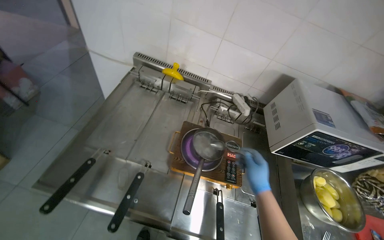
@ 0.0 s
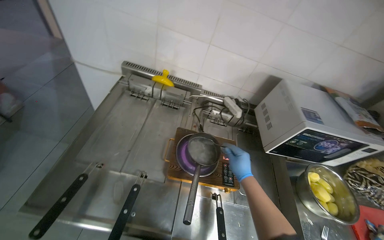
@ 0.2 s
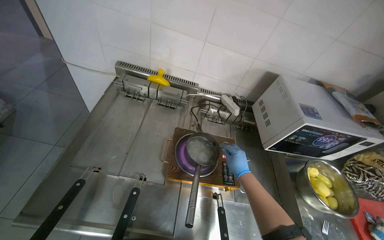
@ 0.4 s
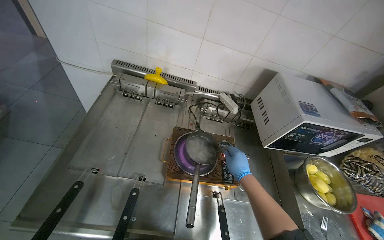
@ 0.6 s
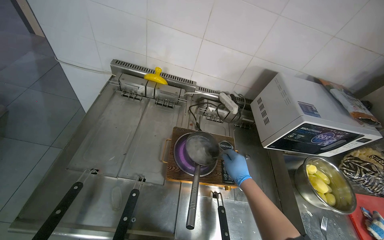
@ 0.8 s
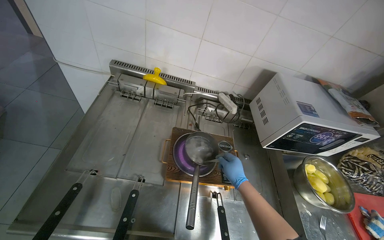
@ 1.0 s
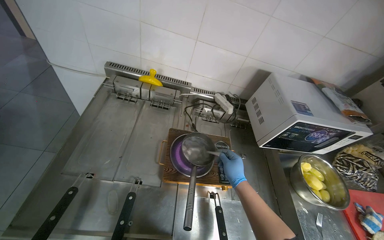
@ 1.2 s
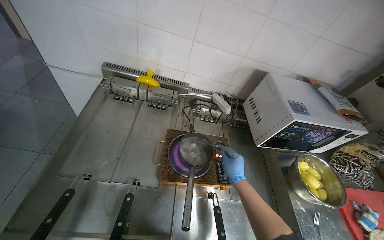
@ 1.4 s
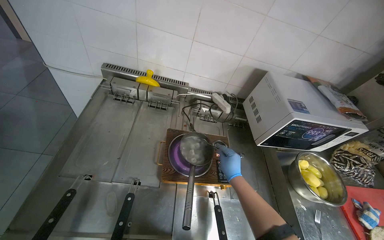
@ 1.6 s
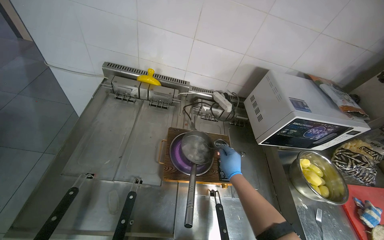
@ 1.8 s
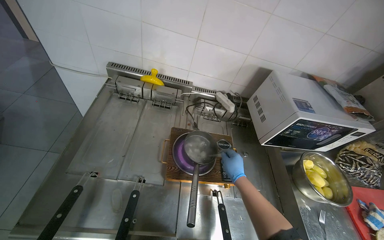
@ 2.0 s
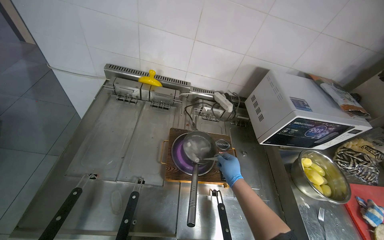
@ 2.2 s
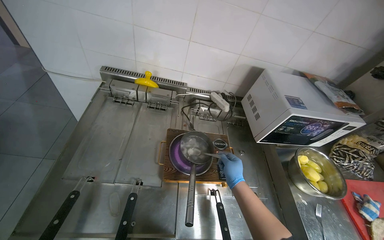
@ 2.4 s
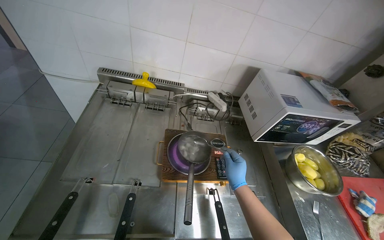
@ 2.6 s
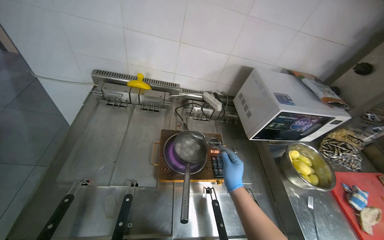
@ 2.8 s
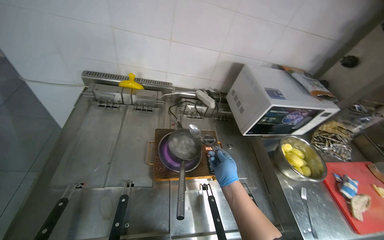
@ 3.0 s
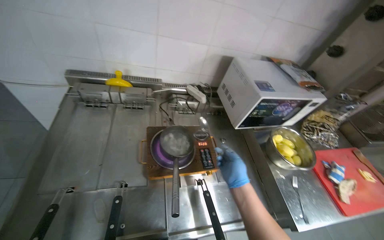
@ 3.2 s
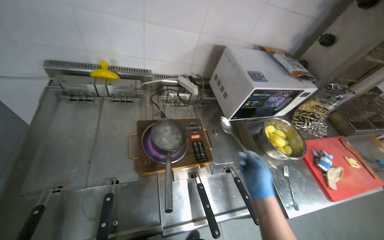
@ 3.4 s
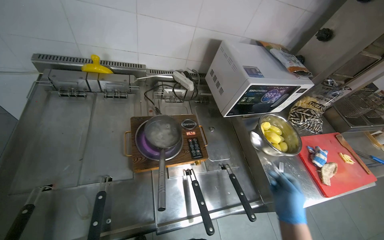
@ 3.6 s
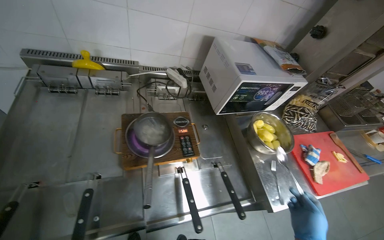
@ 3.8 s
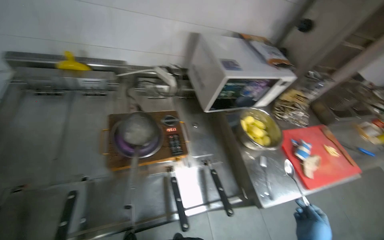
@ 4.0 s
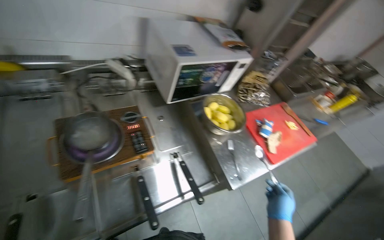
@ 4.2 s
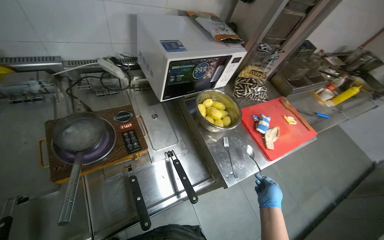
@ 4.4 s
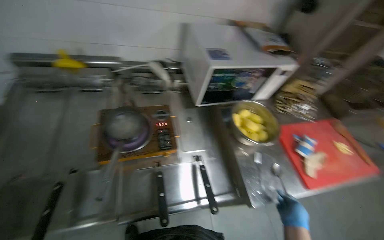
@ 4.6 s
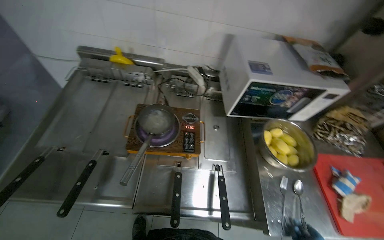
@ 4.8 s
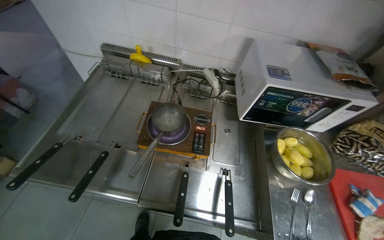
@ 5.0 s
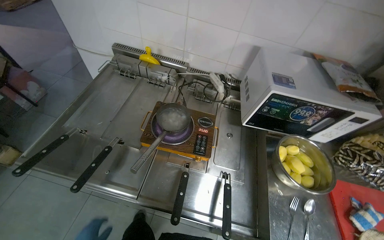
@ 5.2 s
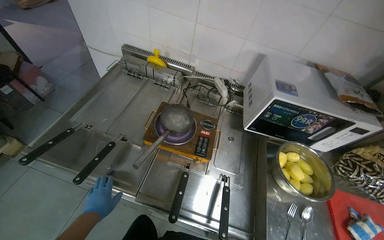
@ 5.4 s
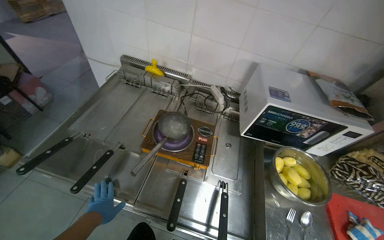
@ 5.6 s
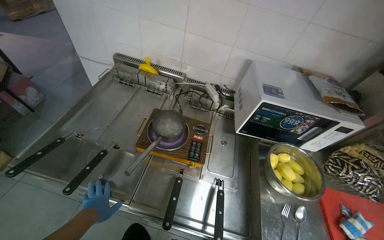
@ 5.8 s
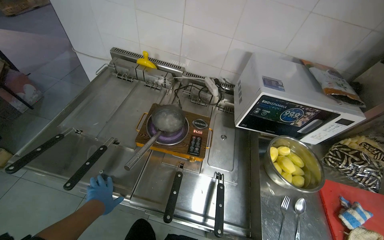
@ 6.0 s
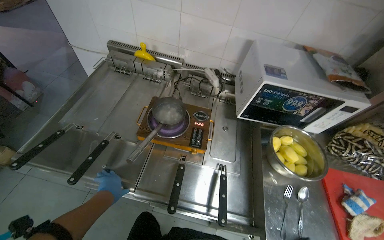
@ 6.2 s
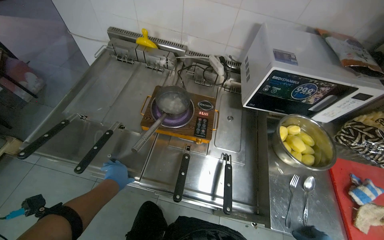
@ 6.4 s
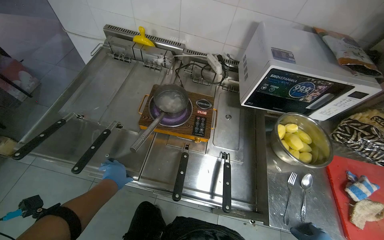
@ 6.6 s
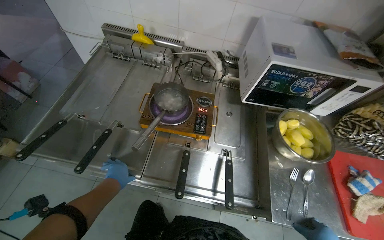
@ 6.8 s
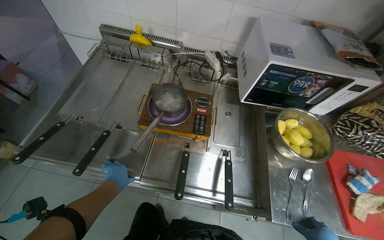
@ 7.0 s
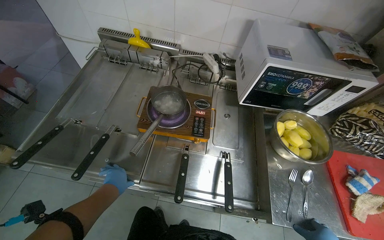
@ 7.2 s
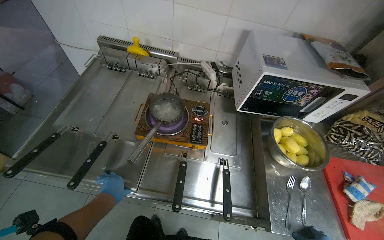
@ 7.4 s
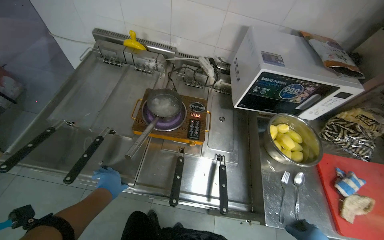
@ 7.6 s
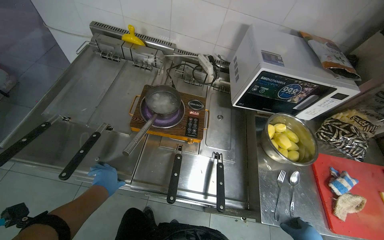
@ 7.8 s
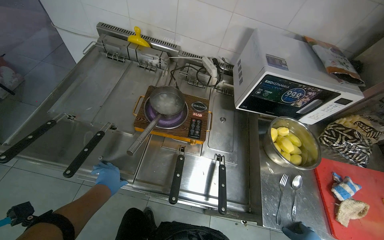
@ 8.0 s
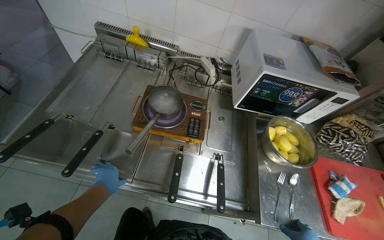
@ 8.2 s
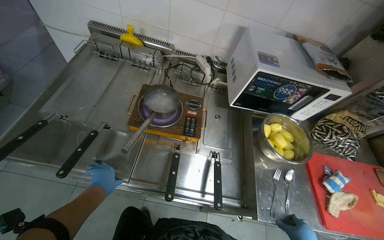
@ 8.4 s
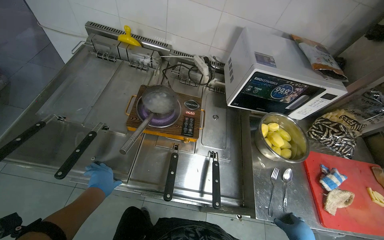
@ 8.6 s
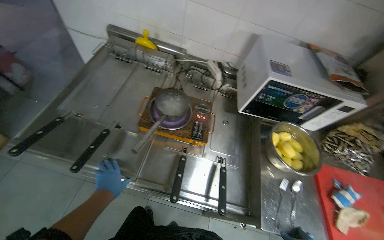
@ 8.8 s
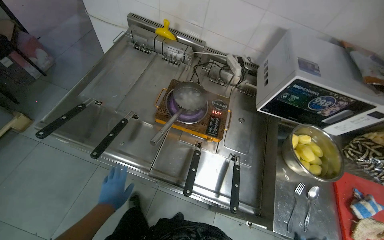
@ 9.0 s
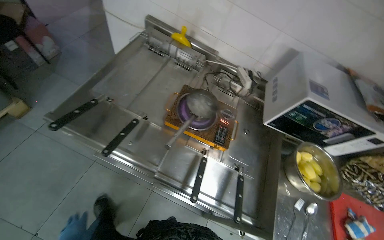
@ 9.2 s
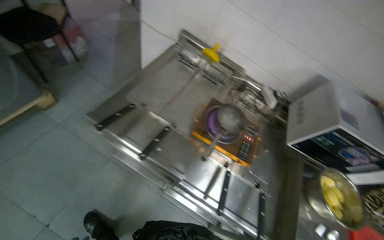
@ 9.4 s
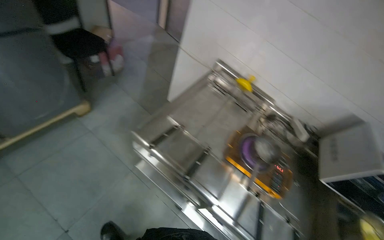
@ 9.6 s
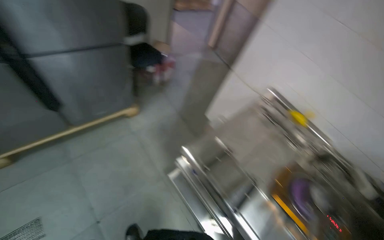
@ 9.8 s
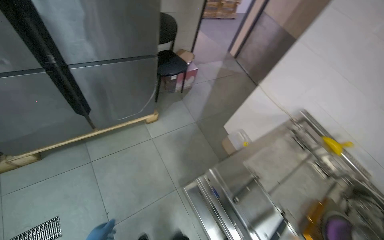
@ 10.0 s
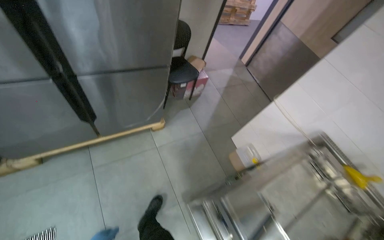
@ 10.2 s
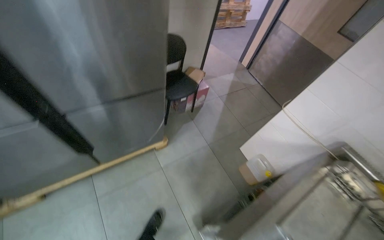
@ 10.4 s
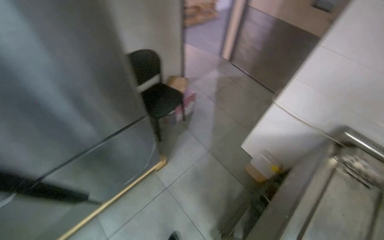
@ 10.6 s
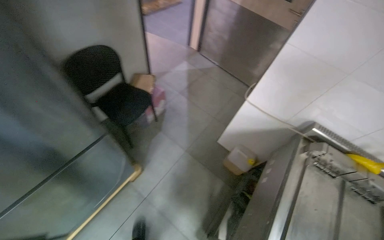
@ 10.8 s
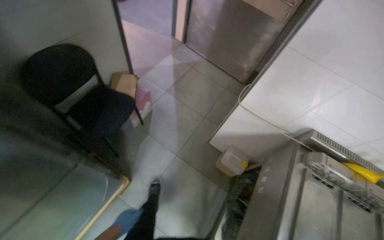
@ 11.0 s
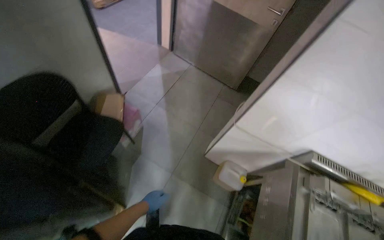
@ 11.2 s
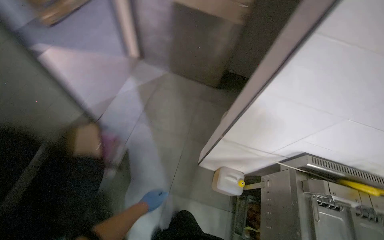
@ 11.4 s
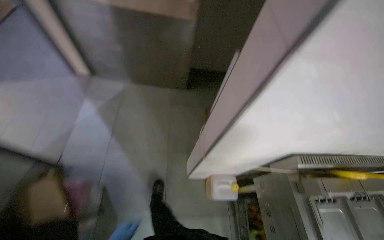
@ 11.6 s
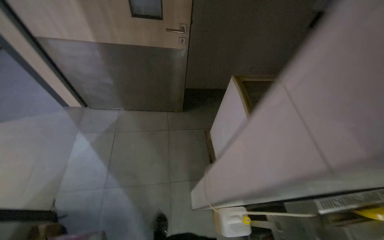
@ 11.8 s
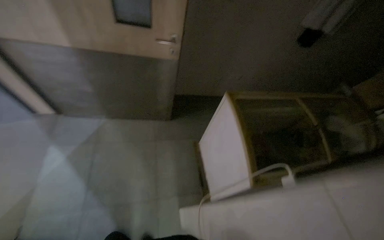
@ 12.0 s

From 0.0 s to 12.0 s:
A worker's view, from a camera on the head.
Job: preparing food.
The whole recording: Transferring product to smaller dish. The worker transfers the product from the white dish into a smaller dish.
From 3.0 s to 4.4 s: The head rotates about 20 degrees to the right.
From 4.4 s to 6.0 s: The head turns to the left by approximately 40 degrees.
From 7.6 s to 9.0 s: The left hand moves down the picture, about 15 cm.
From 9.0 s to 10.4 s: The camera is carried roughly 90 cm. The head turns to the left by roughly 40 degrees. The camera pitches upward, by approximately 20 degrees.
From 10.4 s to 12.0 s: The wearer moves approximately 1.5 m. The head rotates roughly 65 degrees to the right.

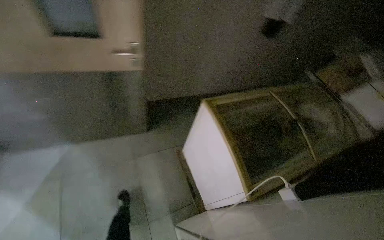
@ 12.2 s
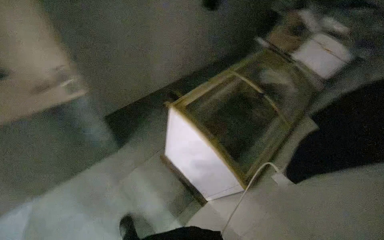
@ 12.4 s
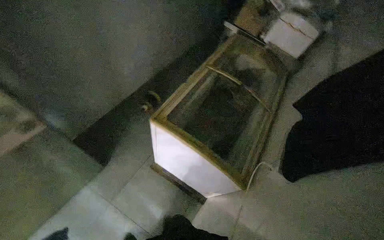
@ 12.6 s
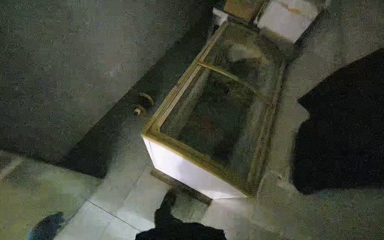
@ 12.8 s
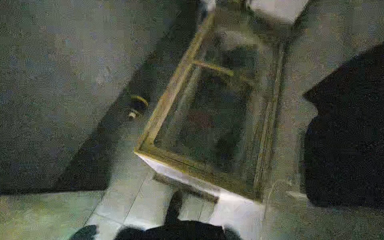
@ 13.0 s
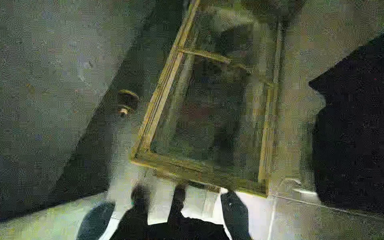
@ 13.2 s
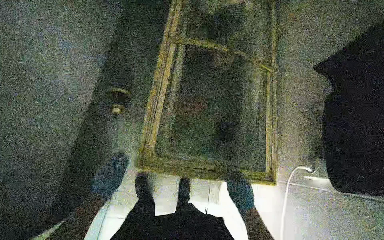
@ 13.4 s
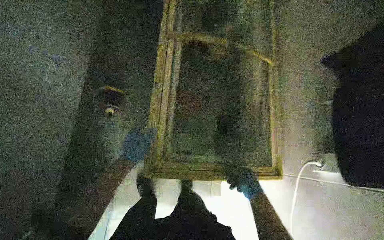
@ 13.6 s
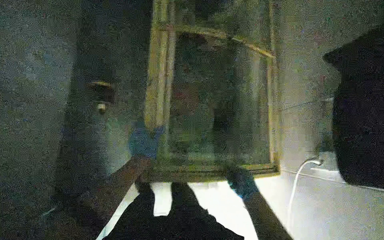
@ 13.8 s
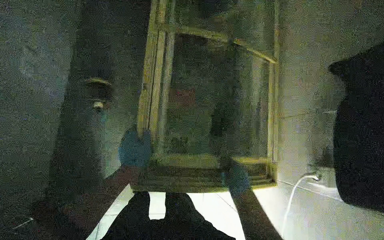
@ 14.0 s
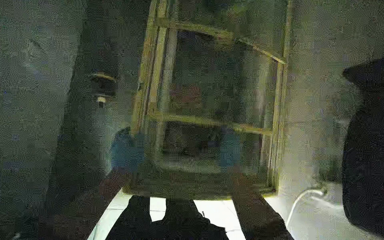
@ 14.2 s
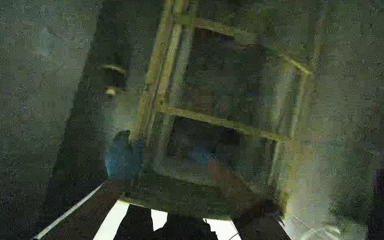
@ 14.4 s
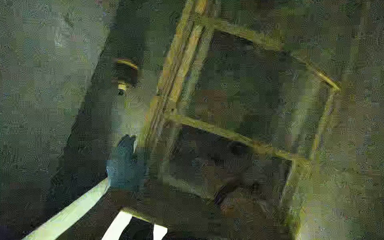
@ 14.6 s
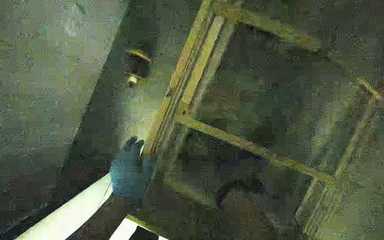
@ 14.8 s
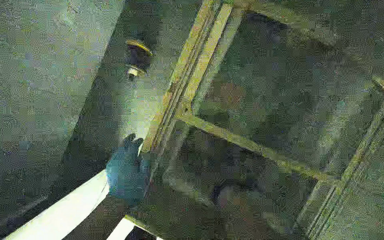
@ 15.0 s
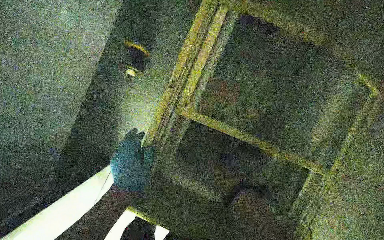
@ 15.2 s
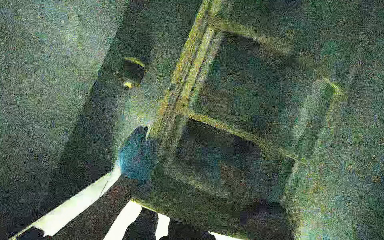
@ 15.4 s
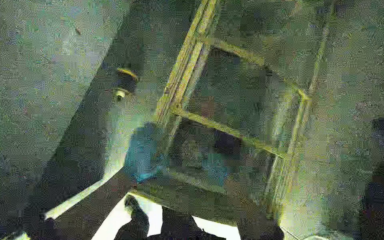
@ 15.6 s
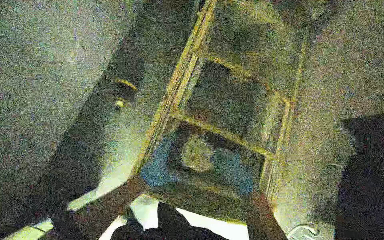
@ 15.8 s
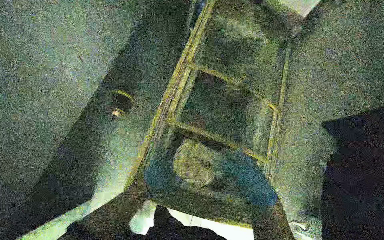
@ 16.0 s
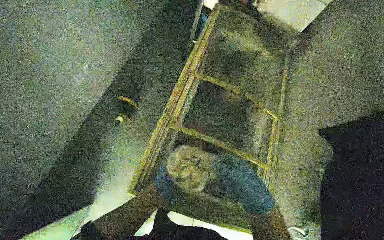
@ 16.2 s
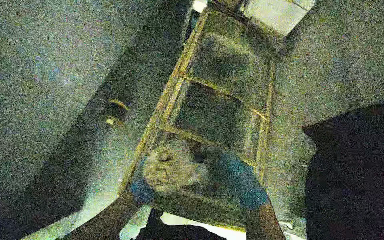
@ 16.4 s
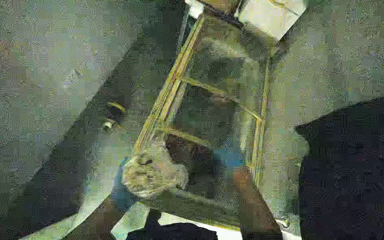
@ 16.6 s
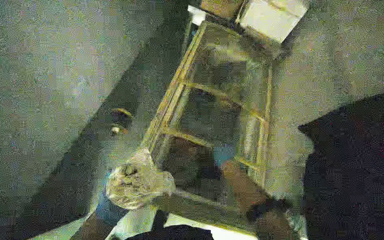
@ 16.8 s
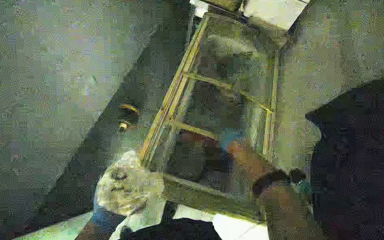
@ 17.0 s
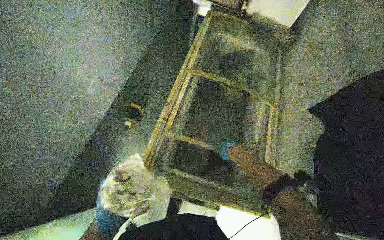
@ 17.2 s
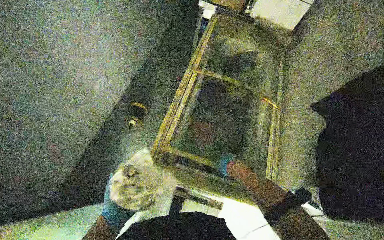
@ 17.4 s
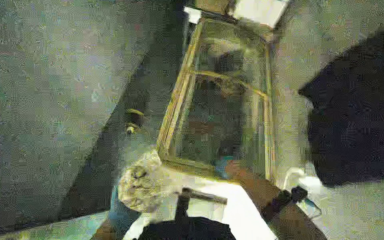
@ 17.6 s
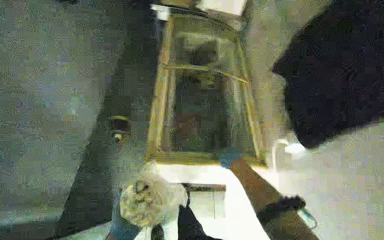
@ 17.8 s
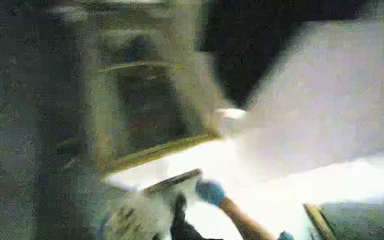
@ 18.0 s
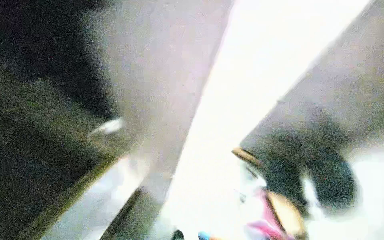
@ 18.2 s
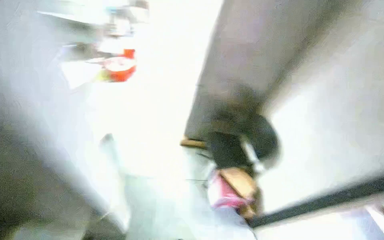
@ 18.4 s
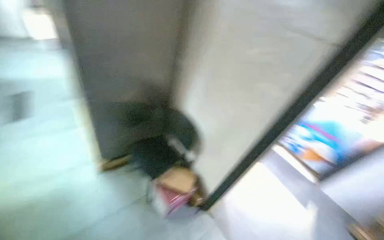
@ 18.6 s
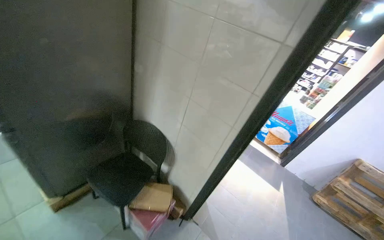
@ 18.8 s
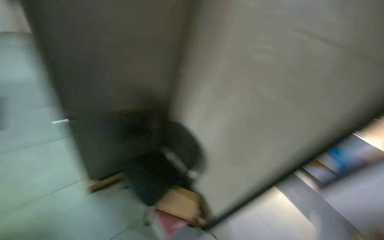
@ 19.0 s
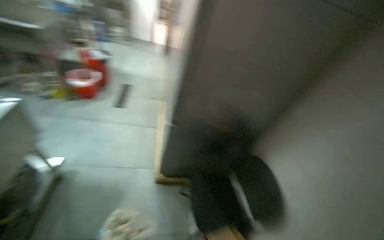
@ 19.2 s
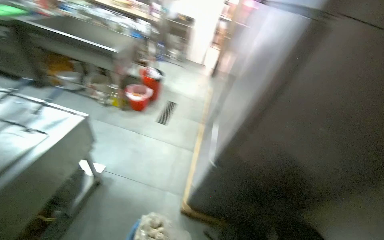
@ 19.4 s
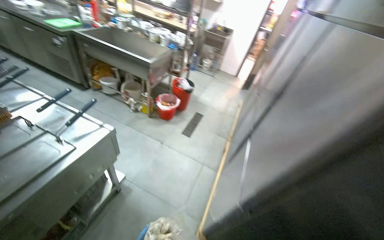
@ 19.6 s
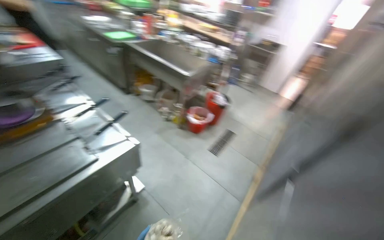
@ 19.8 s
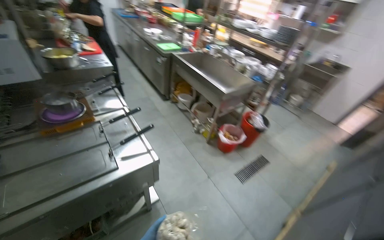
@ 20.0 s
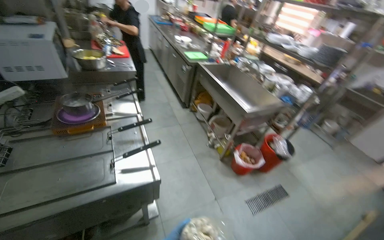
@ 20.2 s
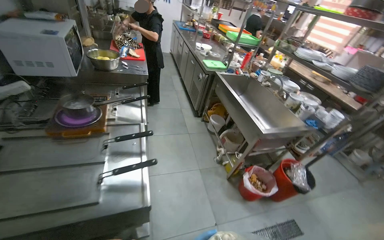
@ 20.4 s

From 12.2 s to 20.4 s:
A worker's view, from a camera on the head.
Job: preparing food.
The whole recording: Transferring product to smaller dish. The worker transfers the product from the white dish into a smaller dish.
From 12.2 s to 13.8 s: The camera is carried about 70 cm. The wearer looks roughly 60 degrees further to the right. The view tips downward by roughly 35 degrees.
From 15.4 s to 17.2 s: The wearer looks about 20 degrees further upward.
From 17.2 s to 18.8 s: The head rotates roughly 50 degrees to the right.
From 18.8 s to 20.4 s: The camera is carried some 1 m. The head turns to the left by roughly 125 degrees. The view tips upward by roughly 25 degrees.
